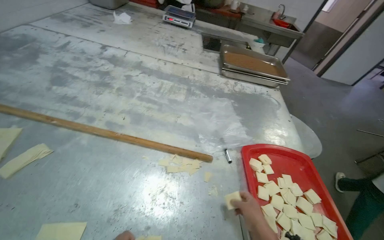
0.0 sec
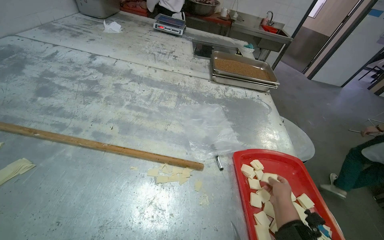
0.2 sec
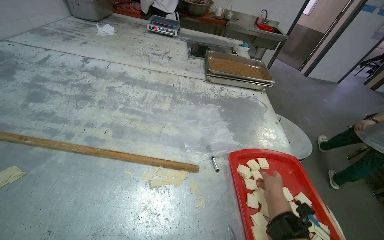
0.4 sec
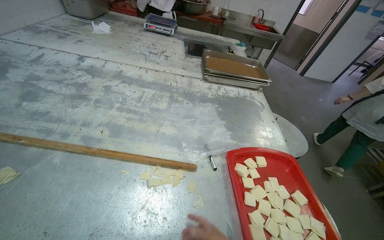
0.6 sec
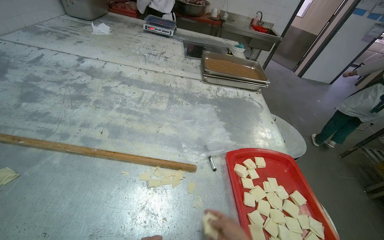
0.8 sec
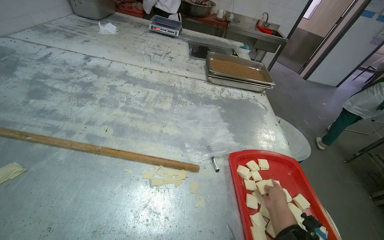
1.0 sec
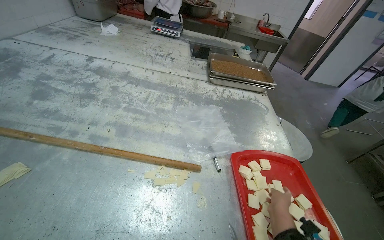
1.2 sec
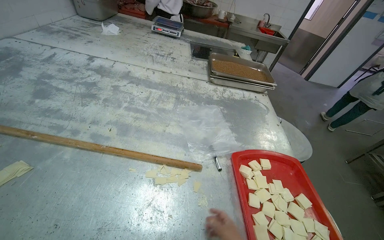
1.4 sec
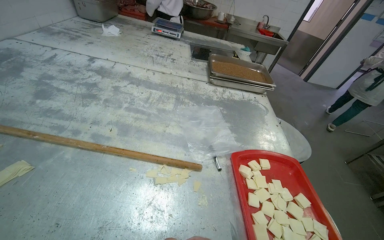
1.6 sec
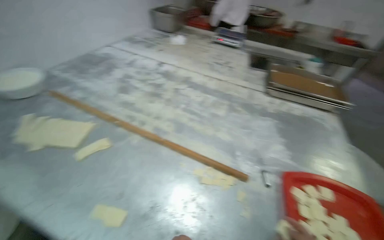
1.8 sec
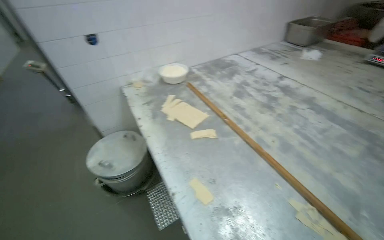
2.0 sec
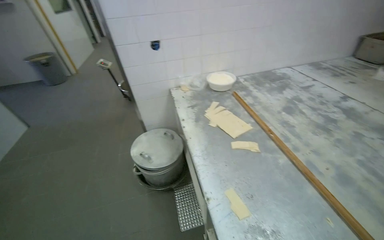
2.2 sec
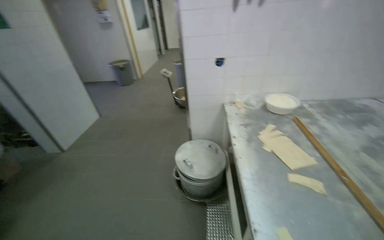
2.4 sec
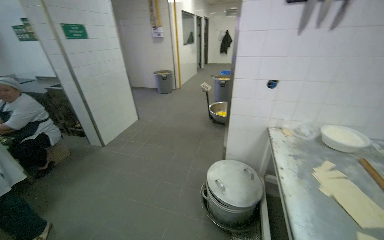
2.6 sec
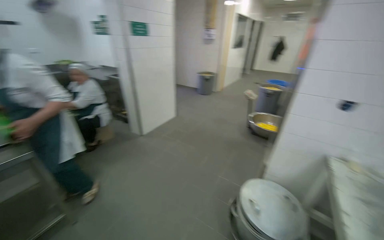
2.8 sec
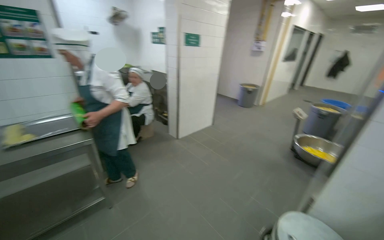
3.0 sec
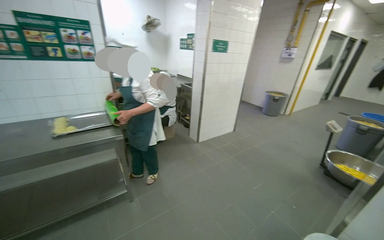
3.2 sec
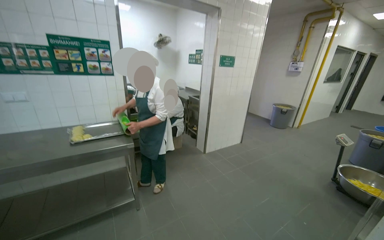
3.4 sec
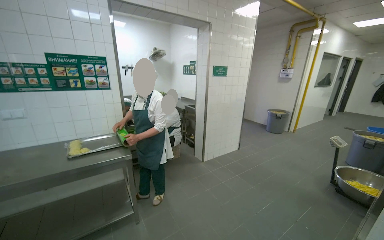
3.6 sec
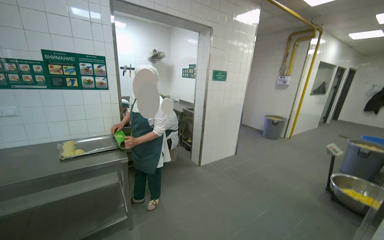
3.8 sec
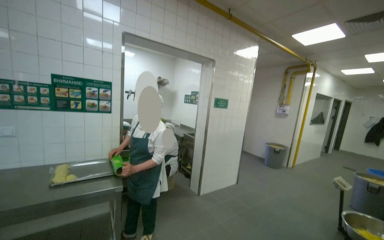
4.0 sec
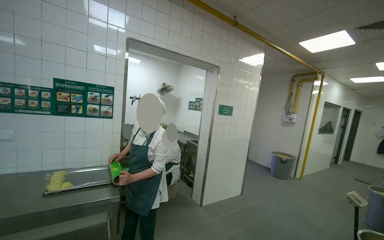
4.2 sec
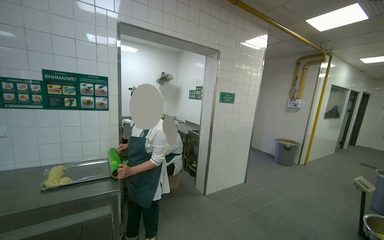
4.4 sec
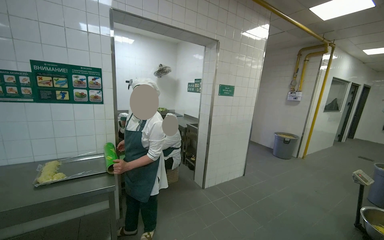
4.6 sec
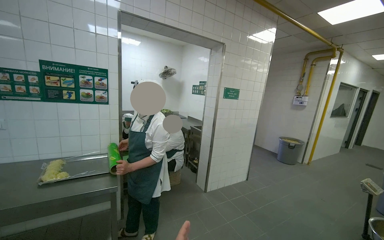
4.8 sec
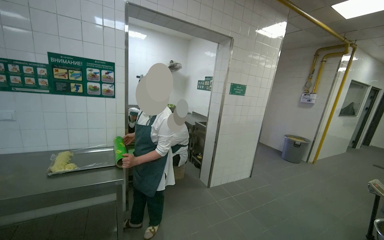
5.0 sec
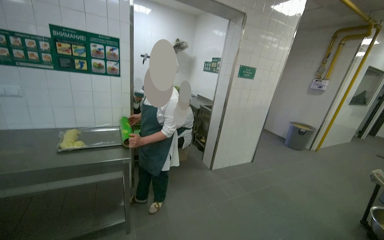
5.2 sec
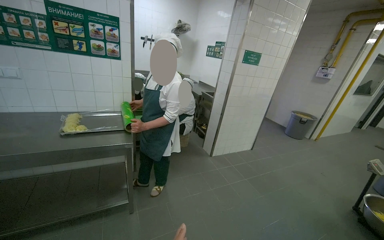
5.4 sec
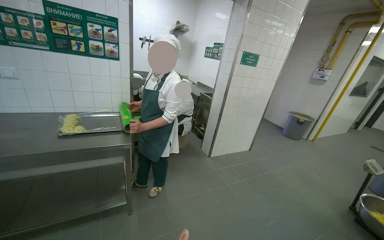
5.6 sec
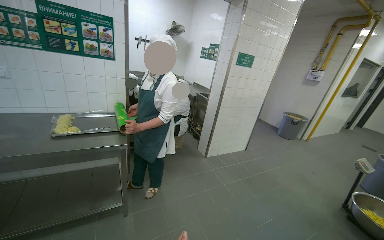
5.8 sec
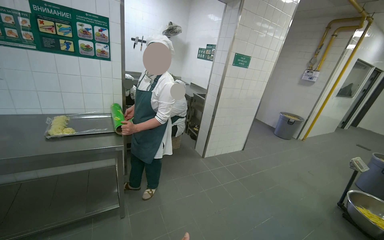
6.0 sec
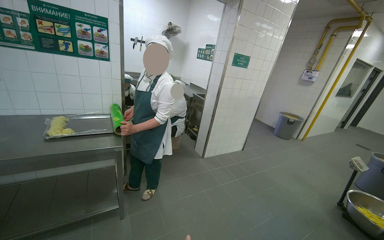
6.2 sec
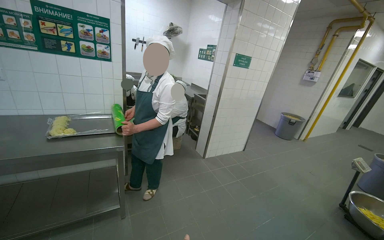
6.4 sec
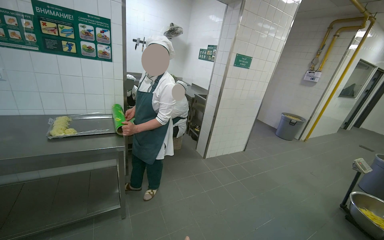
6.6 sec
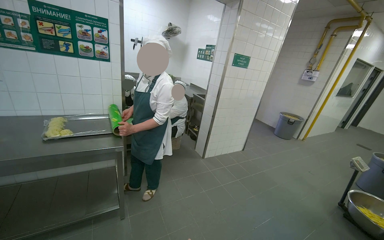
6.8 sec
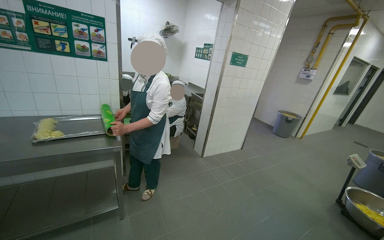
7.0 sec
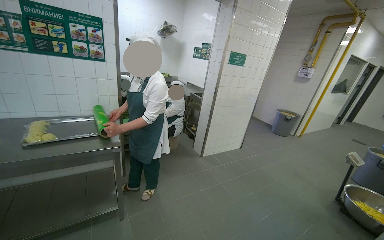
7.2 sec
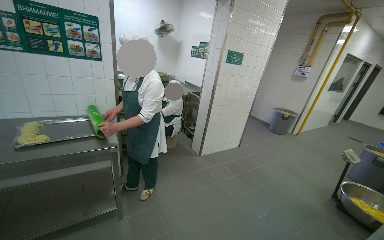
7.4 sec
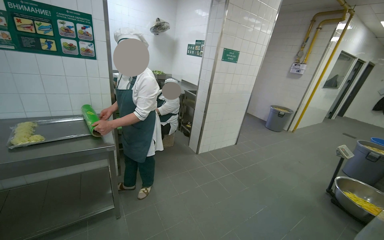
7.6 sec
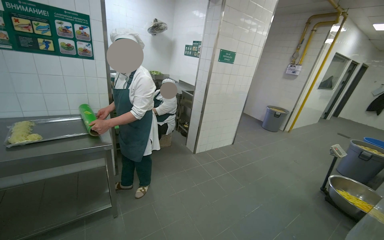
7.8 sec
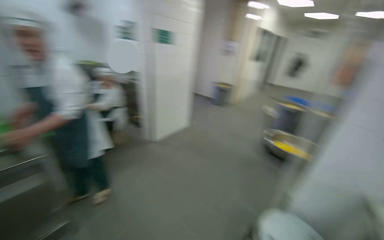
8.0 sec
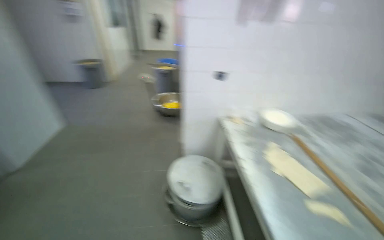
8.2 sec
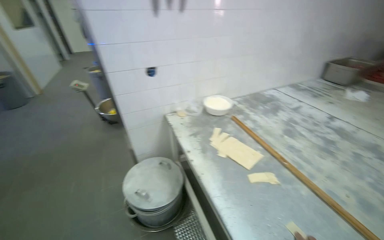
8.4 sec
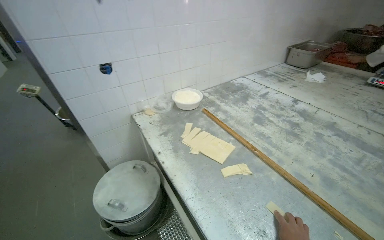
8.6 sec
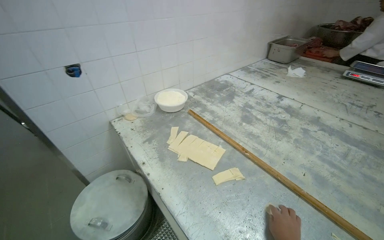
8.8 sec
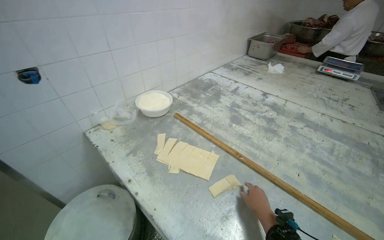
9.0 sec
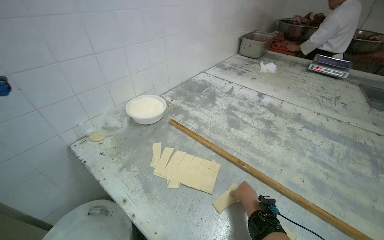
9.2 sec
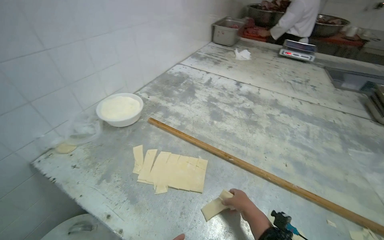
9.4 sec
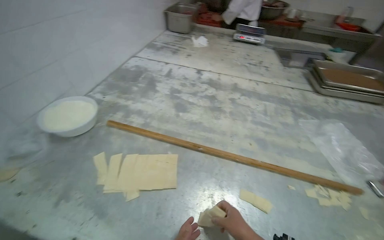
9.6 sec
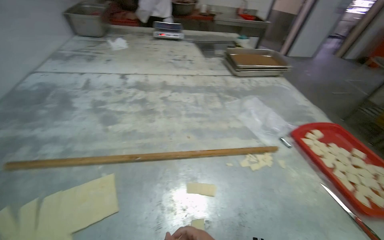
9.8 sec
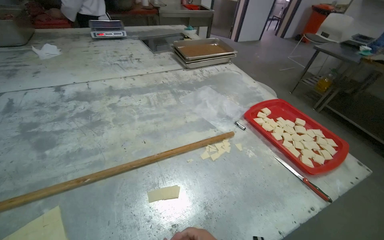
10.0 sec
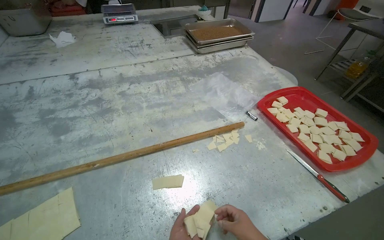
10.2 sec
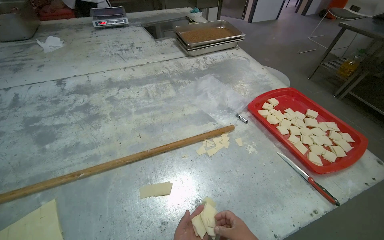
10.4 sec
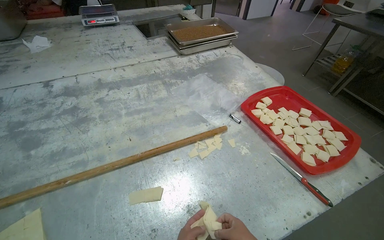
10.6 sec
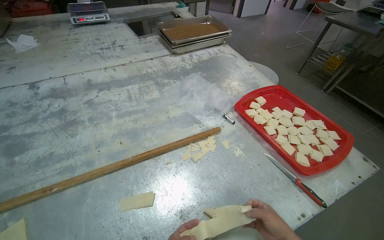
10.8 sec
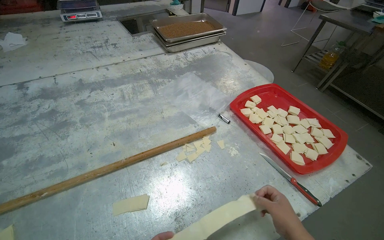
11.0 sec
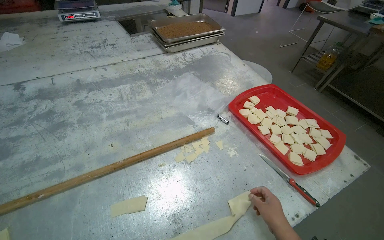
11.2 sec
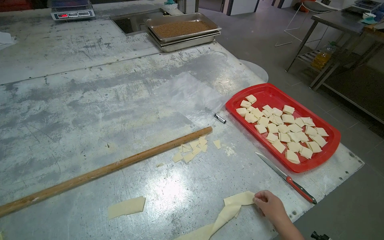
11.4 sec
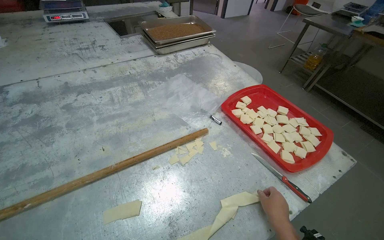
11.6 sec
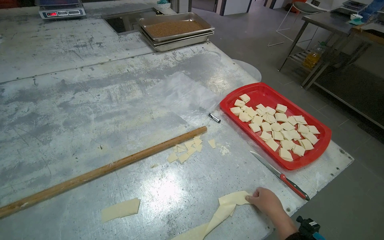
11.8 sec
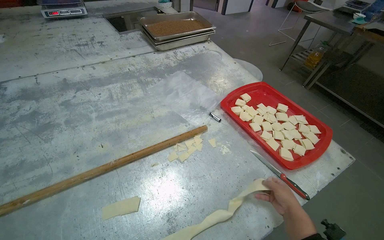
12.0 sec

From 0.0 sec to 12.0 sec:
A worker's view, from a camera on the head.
Job: preparing food.
The whole recording: Preparing dough pieces for baking. The worker folds dough strips and cuts them into small squares, placing them into a tray.
From 1.6 sec to 3.0 sec: The camera travels roughly 60 cm. The head rotates some 135 degrees to the left. The view tilts roughly 20 degrees upward.
From 3.0 sec to 4.4 sec: The camera pitches upward, by some 20 degrees.
From 4.4 sec to 6.0 sec: The view tilts approximately 15 degrees downward.
From 7.6 sec to 9.0 sec: The camera is carried approximately 60 cm. The wearer looks roughly 105 degrees further to the right. The camera pitches downward, by roughly 25 degrees.
From 9.0 sec to 10.4 sec: The head rotates roughly 65 degrees to the right. The wearer looks some 15 degrees further downward.

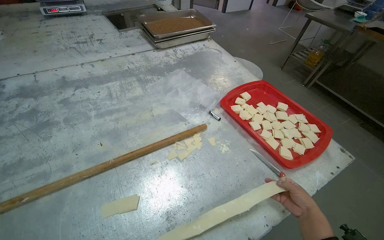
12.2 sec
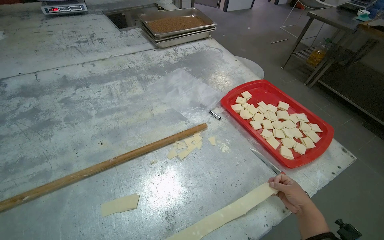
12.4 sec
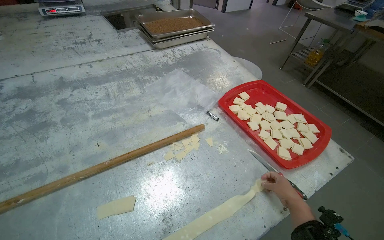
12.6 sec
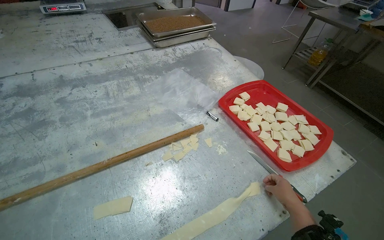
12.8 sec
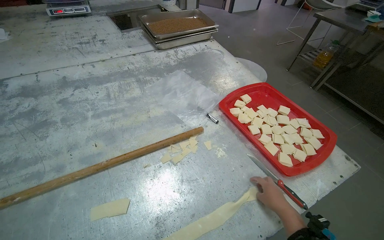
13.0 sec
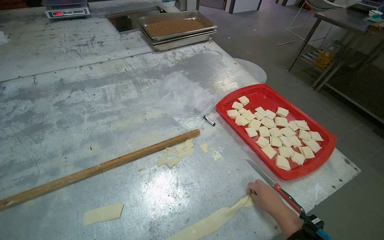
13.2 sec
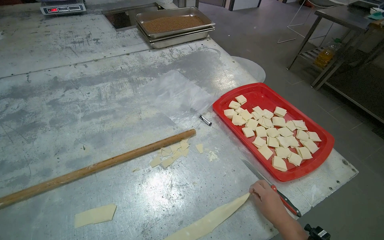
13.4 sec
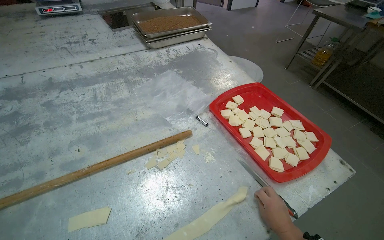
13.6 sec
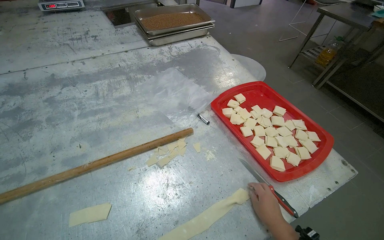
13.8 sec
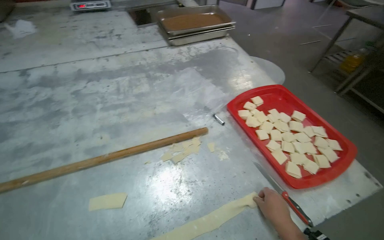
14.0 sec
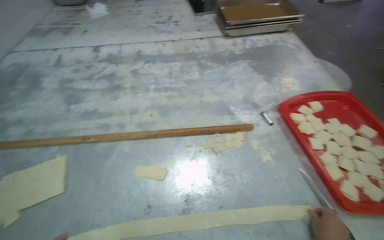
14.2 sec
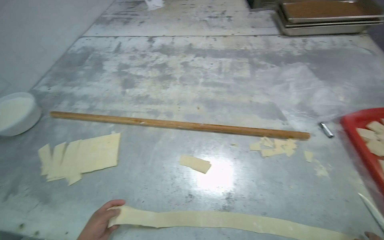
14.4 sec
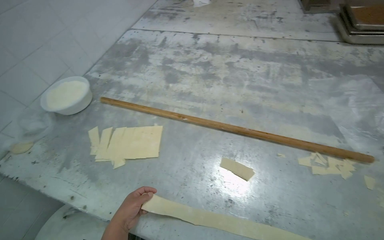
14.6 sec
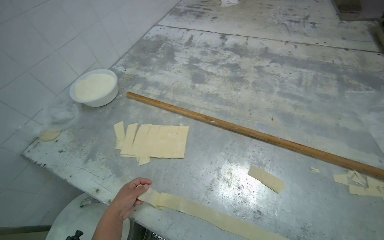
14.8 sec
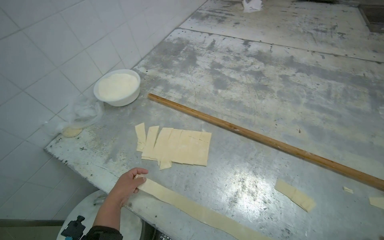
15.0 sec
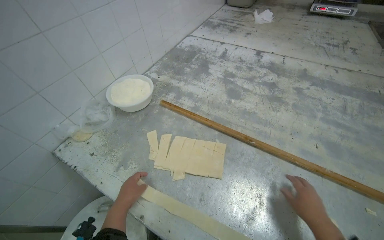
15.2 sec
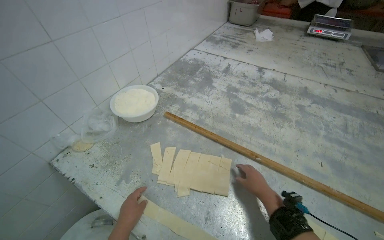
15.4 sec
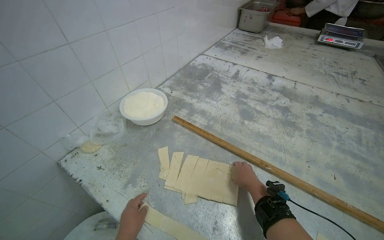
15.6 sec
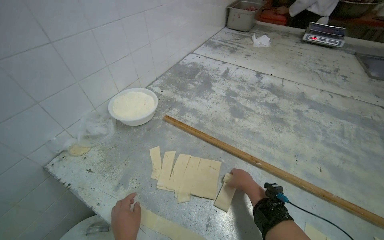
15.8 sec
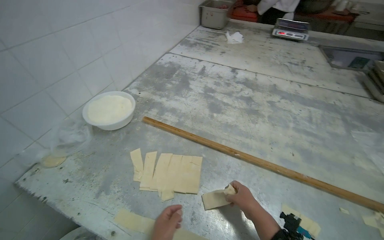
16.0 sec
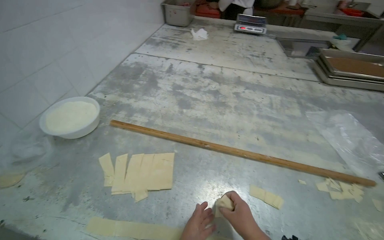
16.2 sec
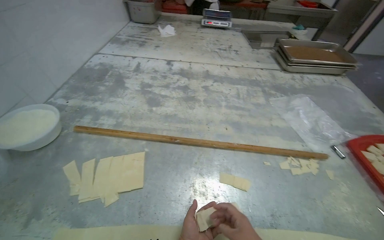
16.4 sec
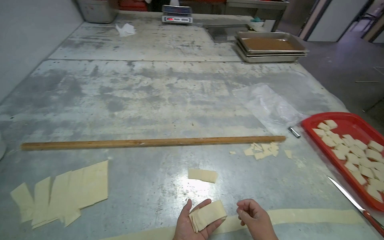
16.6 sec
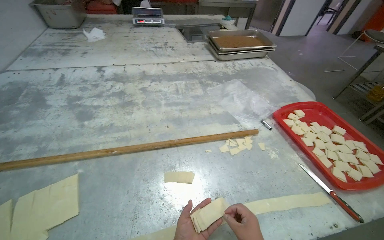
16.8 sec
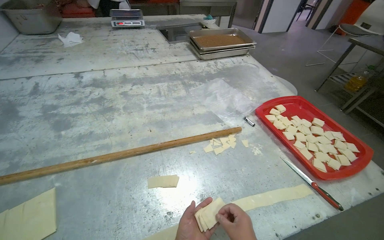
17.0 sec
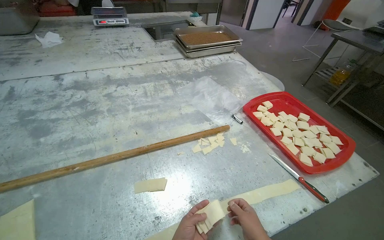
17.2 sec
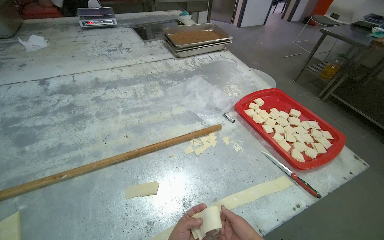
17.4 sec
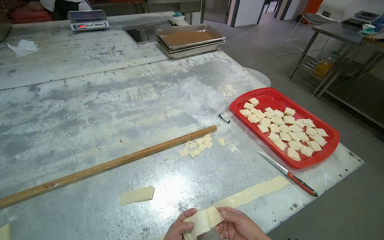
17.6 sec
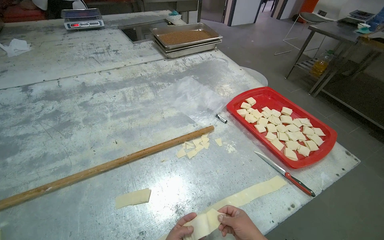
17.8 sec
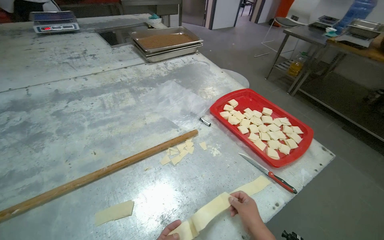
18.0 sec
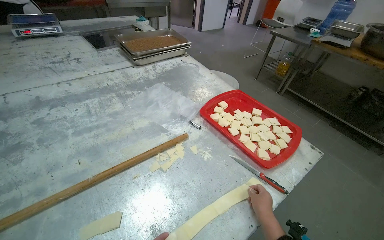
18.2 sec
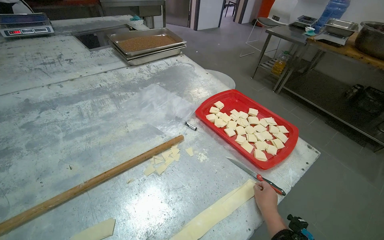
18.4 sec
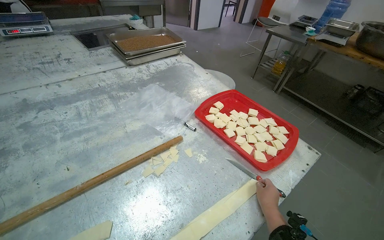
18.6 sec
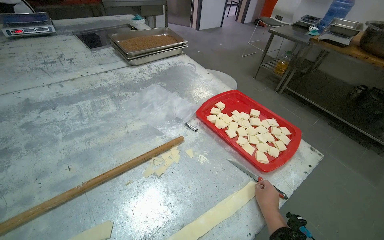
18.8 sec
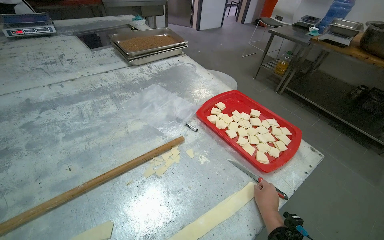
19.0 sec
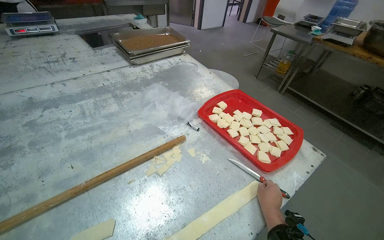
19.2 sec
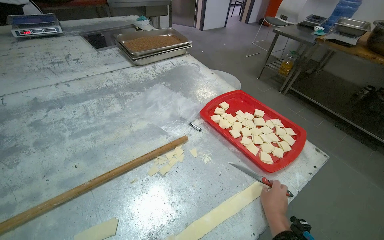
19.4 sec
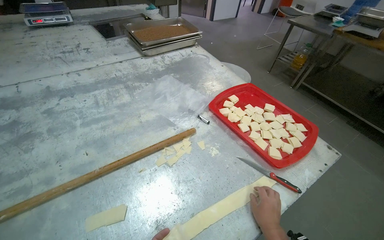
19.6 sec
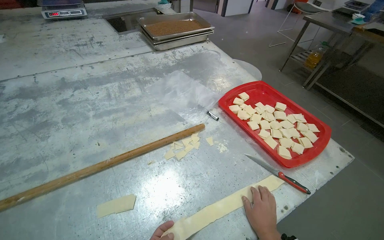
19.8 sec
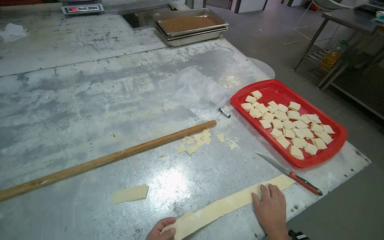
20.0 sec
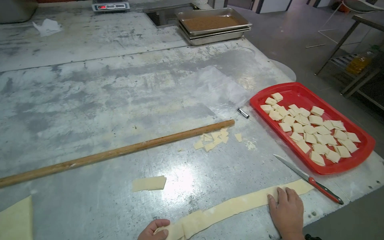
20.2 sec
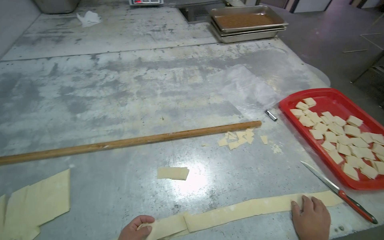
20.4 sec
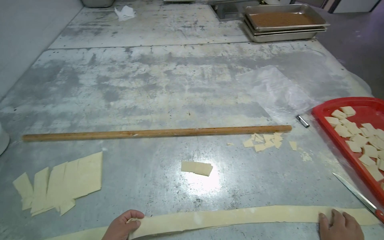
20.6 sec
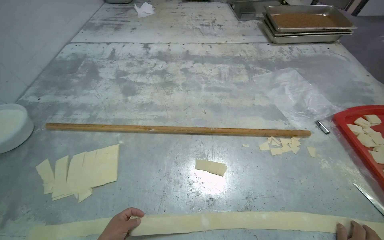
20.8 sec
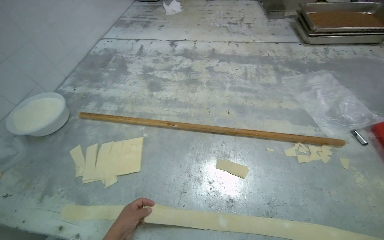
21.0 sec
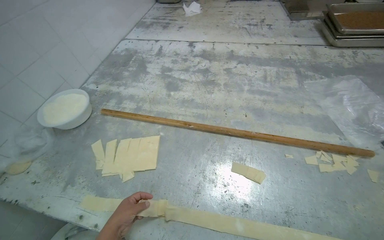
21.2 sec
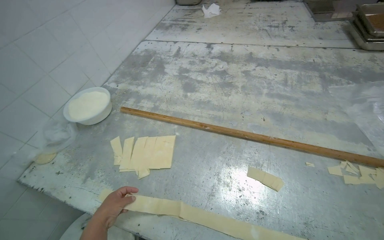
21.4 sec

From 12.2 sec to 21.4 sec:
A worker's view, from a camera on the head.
Job: preparing food.
The whole recording: Preparing dough pieces for baking. The worker folds dough strips and cuts them into small squares, placing them into a tray.
From 13.8 sec to 15.2 sec: The wearer moves some 50 cm. The head turns to the left by roughly 50 degrees.
From 15.2 sec to 16.8 sec: The wearer's head swings about 45 degrees to the right.
From 16.8 sec to 18.4 sec: The head rotates about 25 degrees to the right.
From 19.8 sec to 21.4 sec: The wearer looks approximately 45 degrees further to the left.
